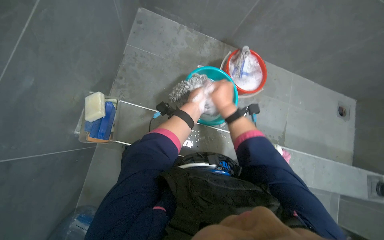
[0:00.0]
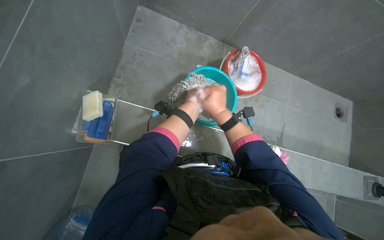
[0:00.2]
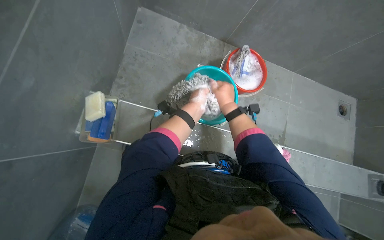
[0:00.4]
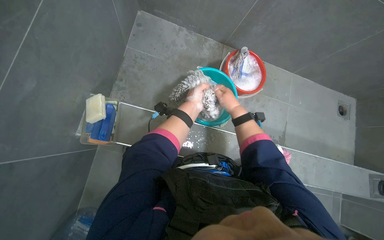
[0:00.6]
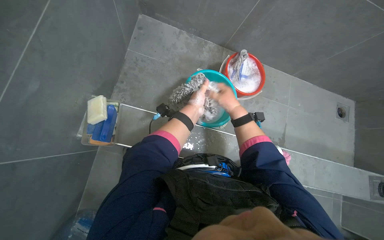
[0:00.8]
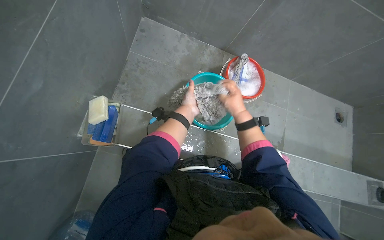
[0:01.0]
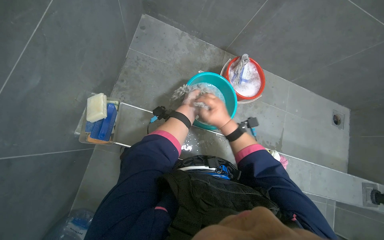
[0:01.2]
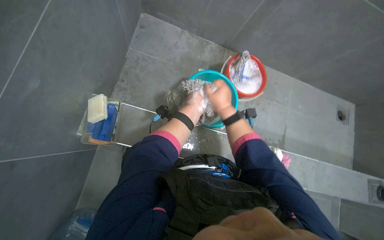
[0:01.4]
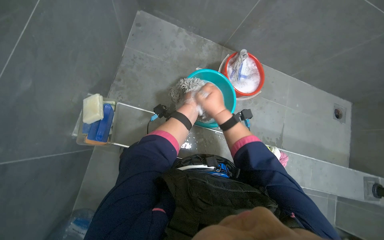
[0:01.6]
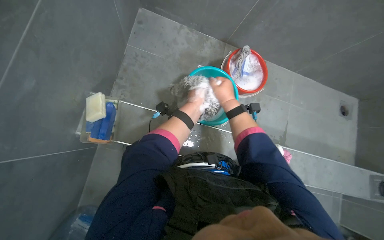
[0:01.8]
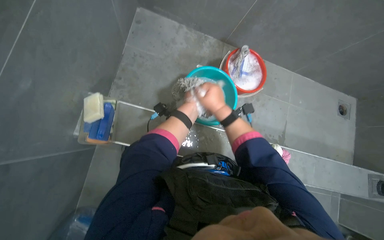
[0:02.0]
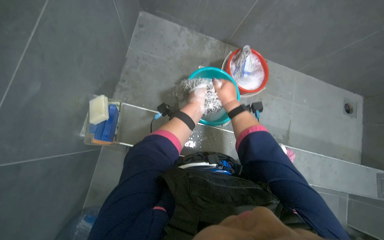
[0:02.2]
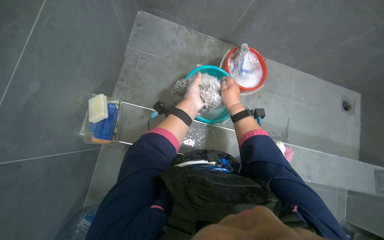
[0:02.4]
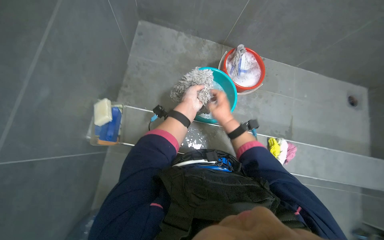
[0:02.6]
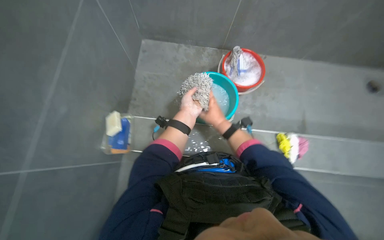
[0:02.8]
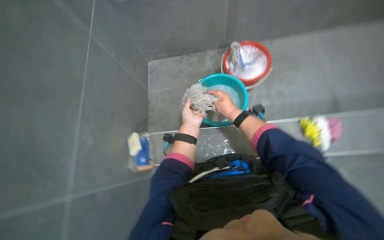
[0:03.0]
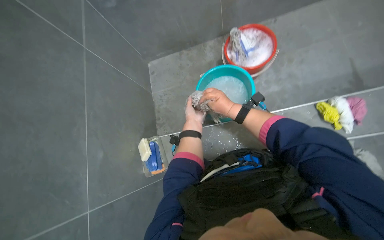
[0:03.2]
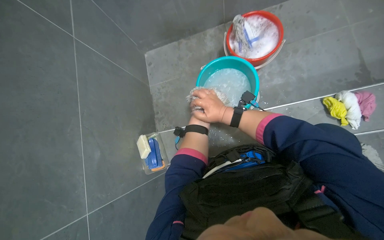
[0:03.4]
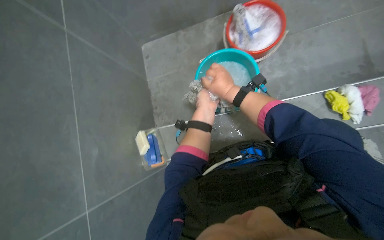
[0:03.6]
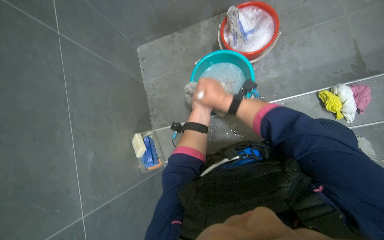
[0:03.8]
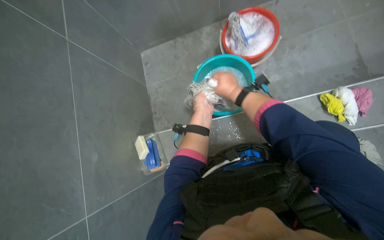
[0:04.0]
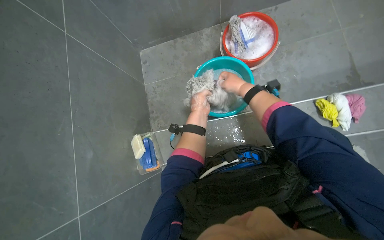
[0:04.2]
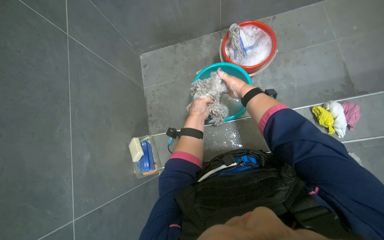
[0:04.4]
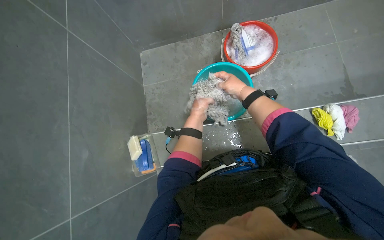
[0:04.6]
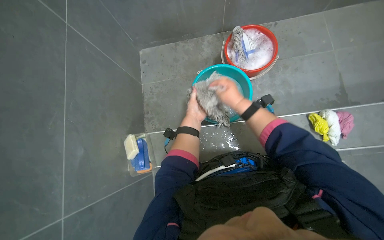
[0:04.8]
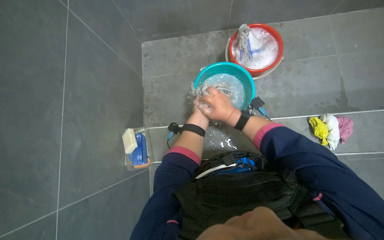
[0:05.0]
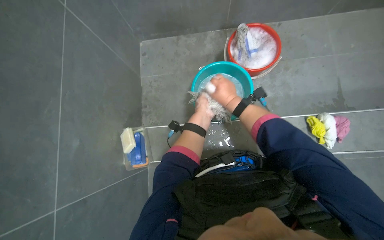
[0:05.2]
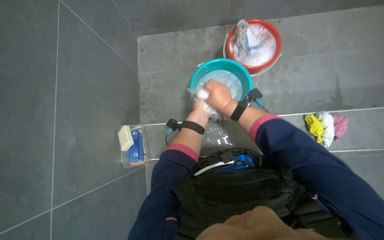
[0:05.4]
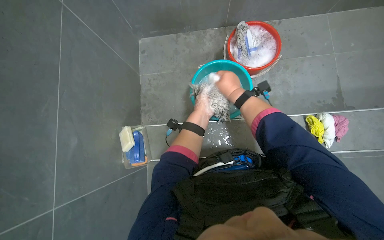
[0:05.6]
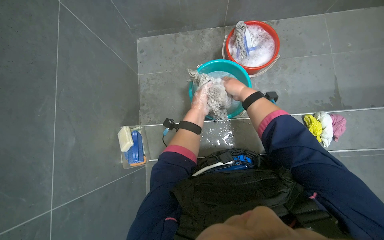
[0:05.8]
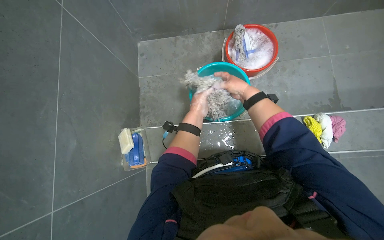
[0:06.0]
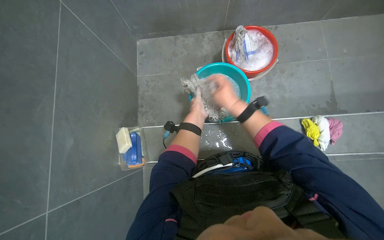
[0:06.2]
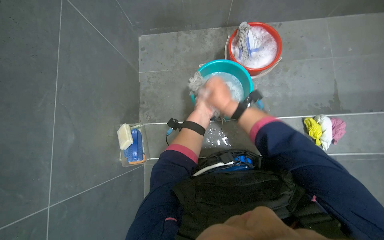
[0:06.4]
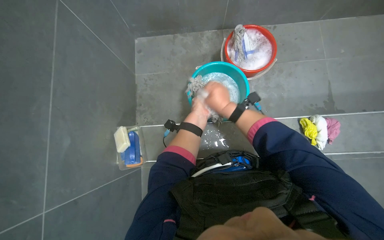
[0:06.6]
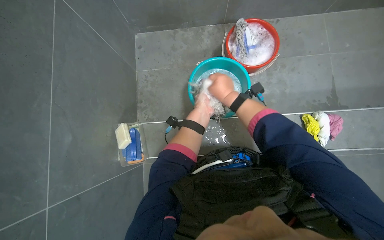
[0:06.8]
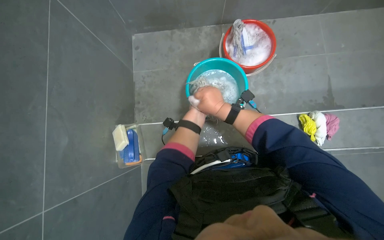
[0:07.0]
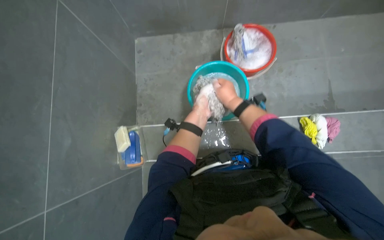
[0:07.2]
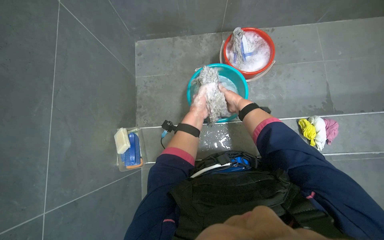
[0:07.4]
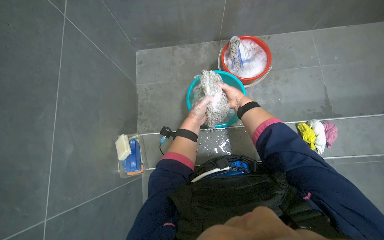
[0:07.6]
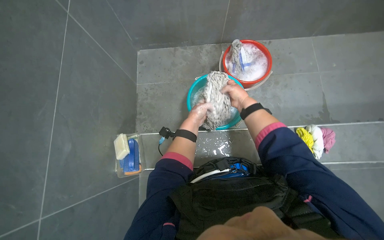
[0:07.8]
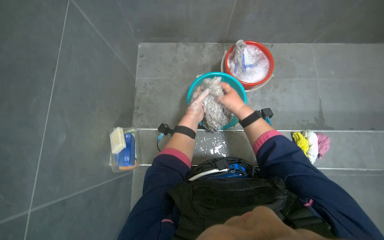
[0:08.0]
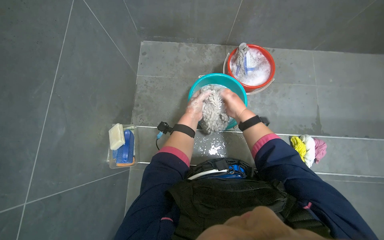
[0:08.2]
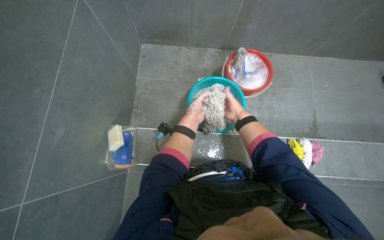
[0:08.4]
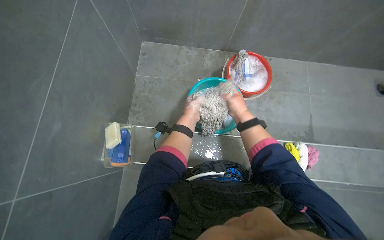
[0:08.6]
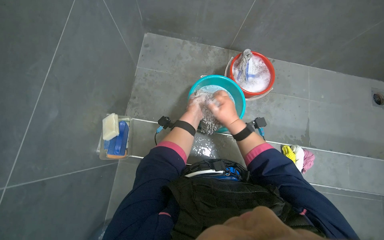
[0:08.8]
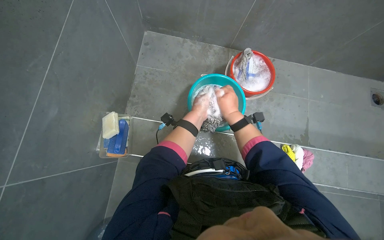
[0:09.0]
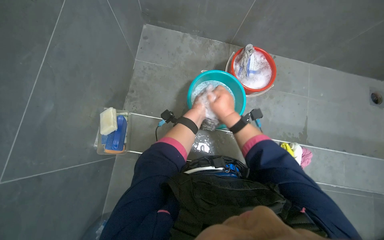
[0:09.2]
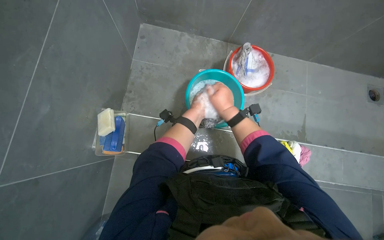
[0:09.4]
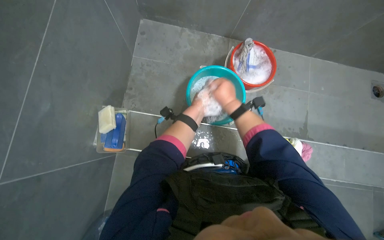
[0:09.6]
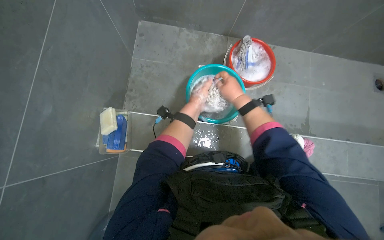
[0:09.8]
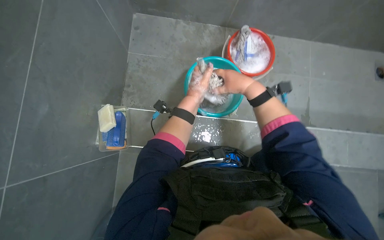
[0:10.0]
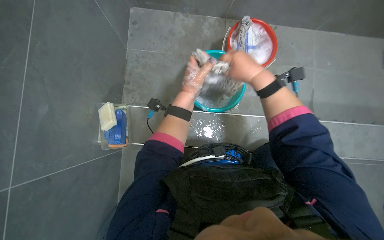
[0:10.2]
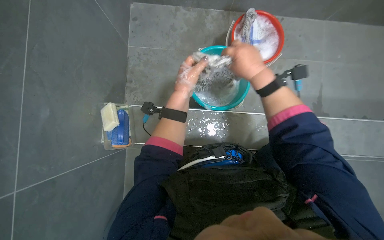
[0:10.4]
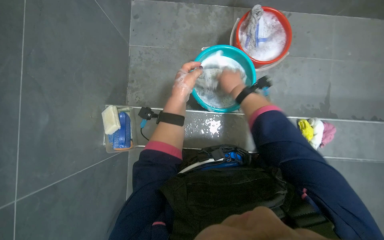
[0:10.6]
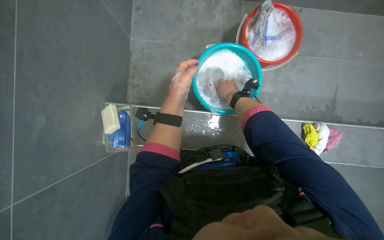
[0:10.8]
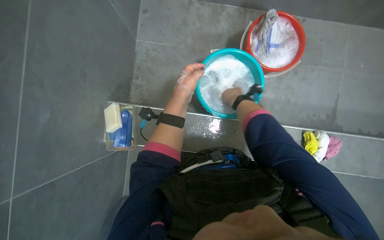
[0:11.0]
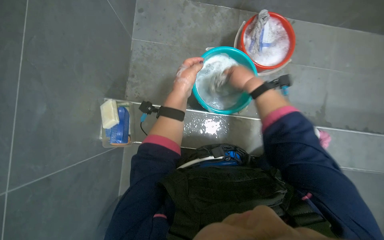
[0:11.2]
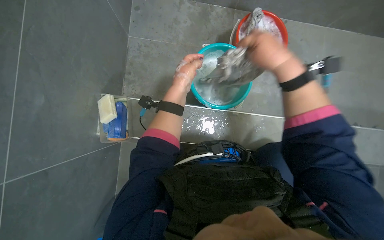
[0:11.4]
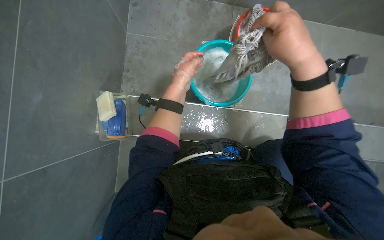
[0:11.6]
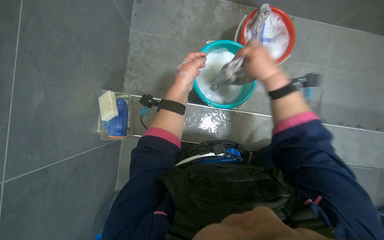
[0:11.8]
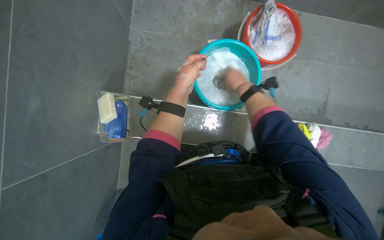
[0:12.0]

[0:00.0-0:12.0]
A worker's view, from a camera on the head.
Job: preparing cleaning supplies.
The whole recording: Washing cloth in bucket. The worker washes a cloth in a bucket, rubbing soap on it to clean it.
0:01.6 to 0:03.0: The view pans to the left by roughly 20 degrees.
0:03.0 to 0:04.4: The right hand goes some 10 cm up the picture and farther from the camera.
0:04.4 to 0:06.0: The right hand reaches approximately 10 cm down the picture, then returns.
0:06.0 to 0:07.6: The right hand is displaced farther from the camera by about 10 cm.
0:07.6 to 0:09.0: The right hand swings nearer and farther, some 15 cm each way, with 2 reversals.
0:10.4 to 0:12.0: The right hand moves nearer and farther over roughly 25 cm, changing direction 2 times.

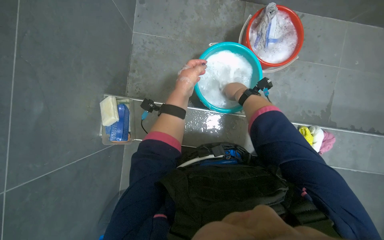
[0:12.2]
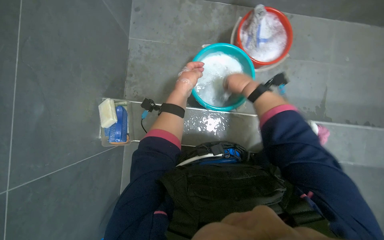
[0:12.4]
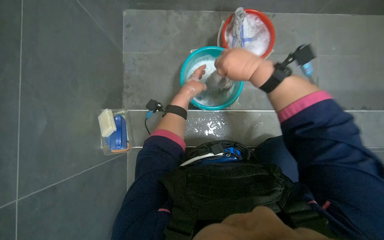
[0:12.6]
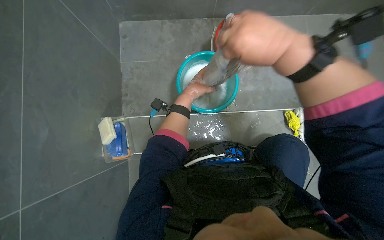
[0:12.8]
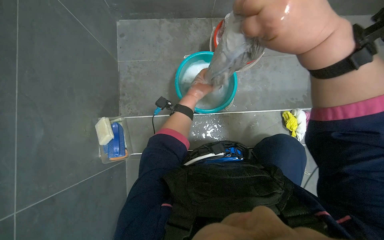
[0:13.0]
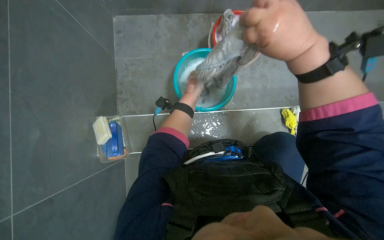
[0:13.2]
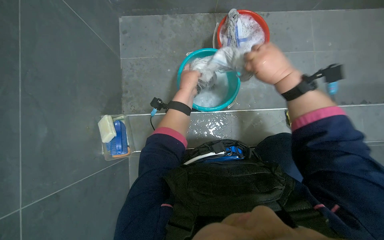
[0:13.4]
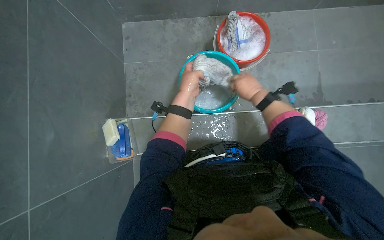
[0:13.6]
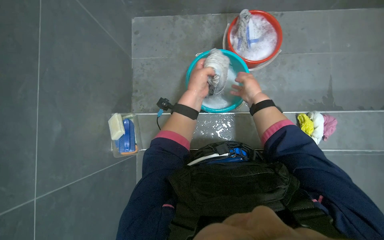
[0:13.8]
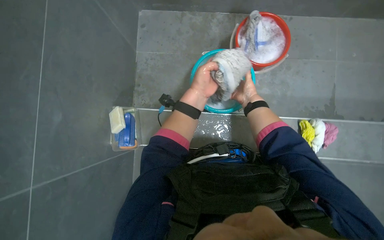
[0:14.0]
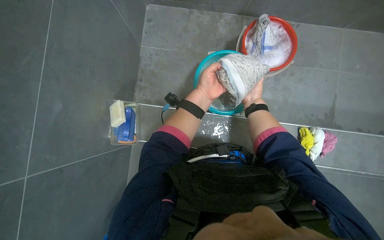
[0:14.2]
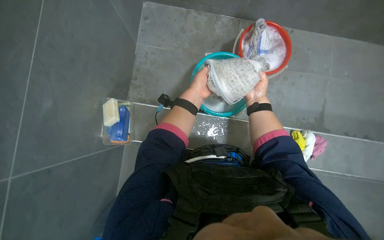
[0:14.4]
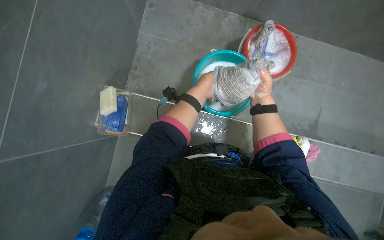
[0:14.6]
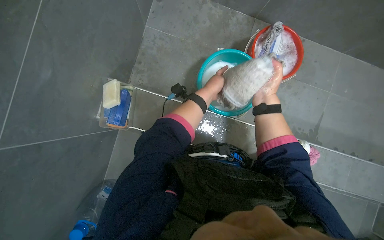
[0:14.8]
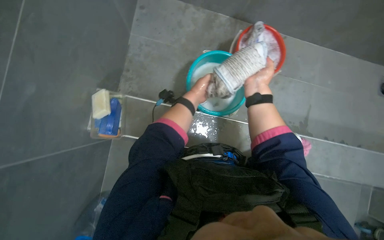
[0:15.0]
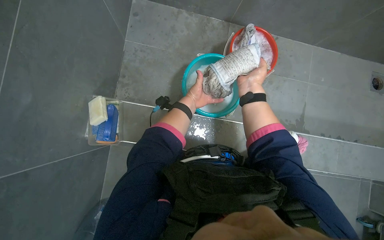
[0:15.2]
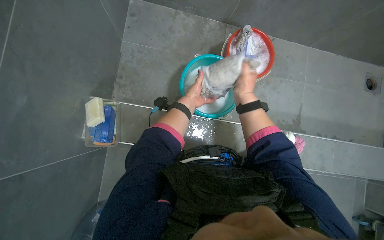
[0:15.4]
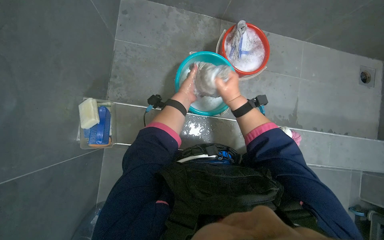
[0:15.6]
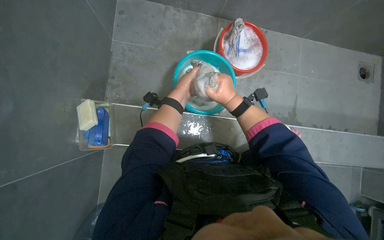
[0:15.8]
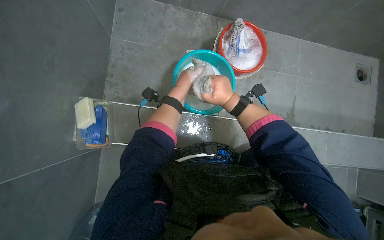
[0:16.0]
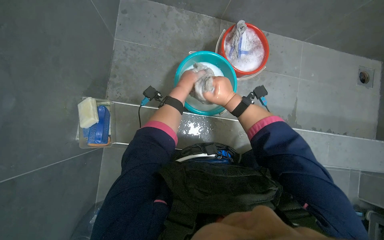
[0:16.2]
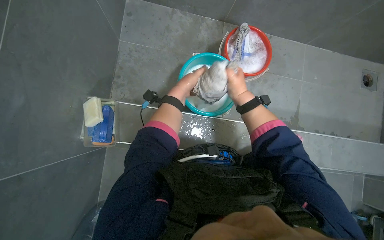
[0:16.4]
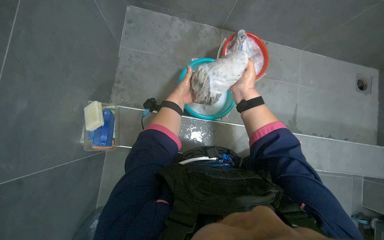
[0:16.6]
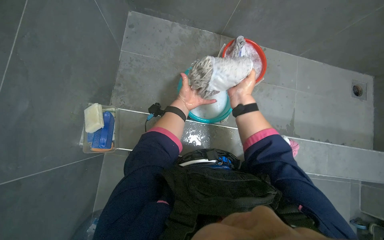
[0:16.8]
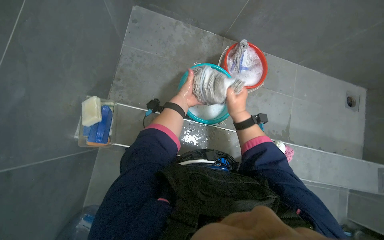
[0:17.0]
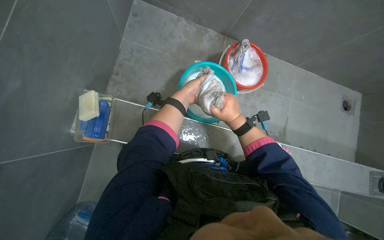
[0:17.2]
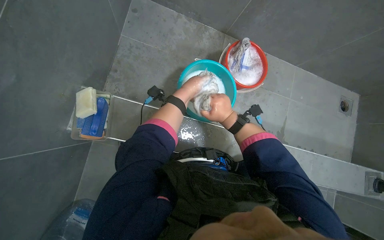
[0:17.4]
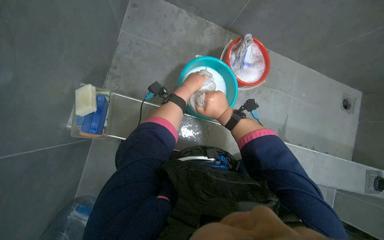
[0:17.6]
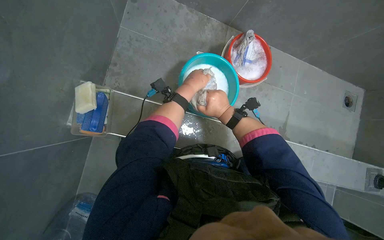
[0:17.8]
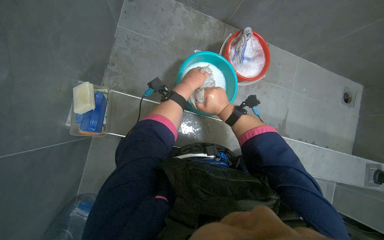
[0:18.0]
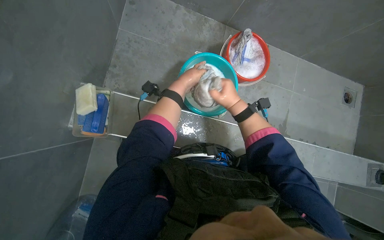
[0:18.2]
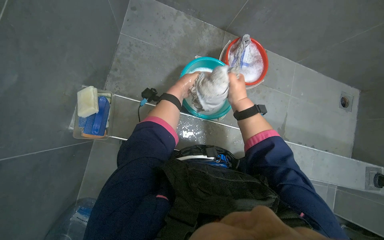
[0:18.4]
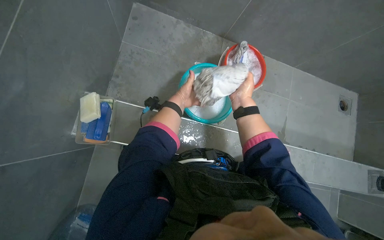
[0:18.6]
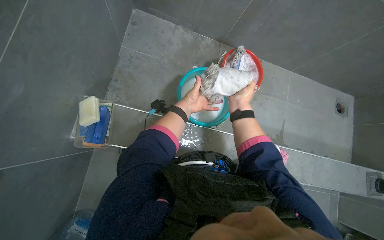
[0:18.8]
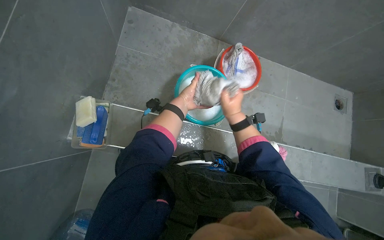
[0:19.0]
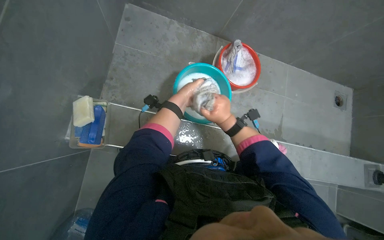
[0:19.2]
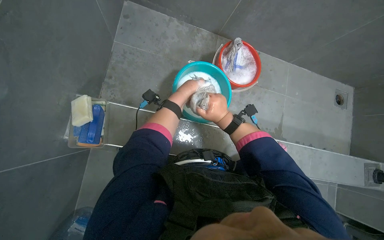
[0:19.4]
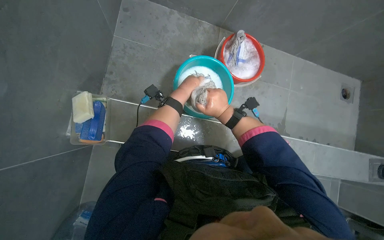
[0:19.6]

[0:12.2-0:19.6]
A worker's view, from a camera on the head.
Job: preparing cleaning supplies.
The whole recording: Washing cloth in bucket. The worker washes a cloth in a bucket, rubbing soap on it to clean it.
0:12.2 to 0:13.6: The right hand moves to the right, roughly 10 cm, and travels nearer to the camera and back again, roughly 40 cm each way.
0:13.6 to 0:15.2: The right hand moves nearer to the camera and to the left, about 15 cm.
0:15.2 to 0:16.6: The hands are busy where they are.
0:18.2 to 0:19.6: The hands work in one place, with small movements.
